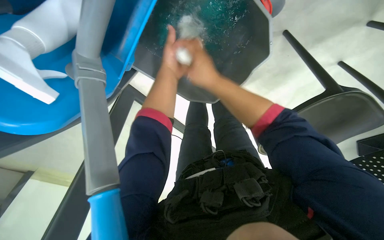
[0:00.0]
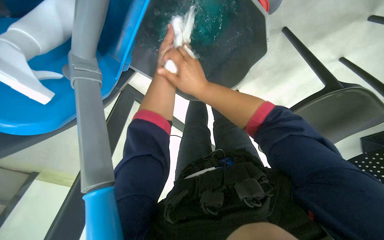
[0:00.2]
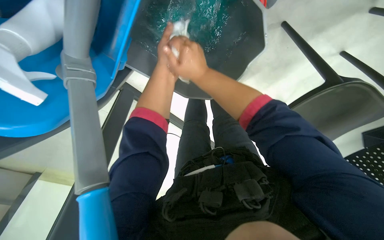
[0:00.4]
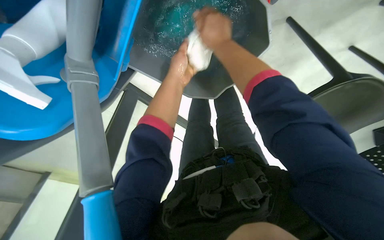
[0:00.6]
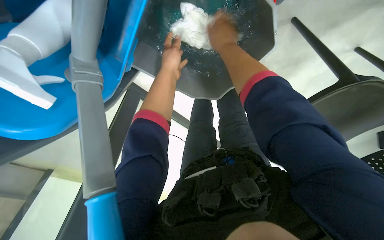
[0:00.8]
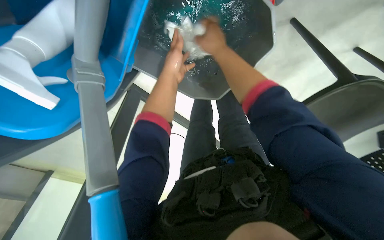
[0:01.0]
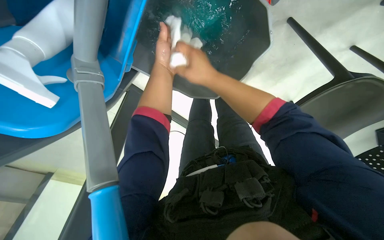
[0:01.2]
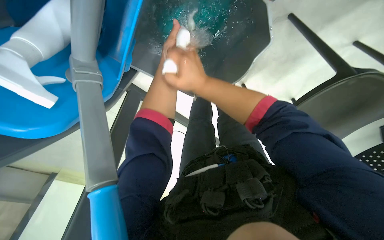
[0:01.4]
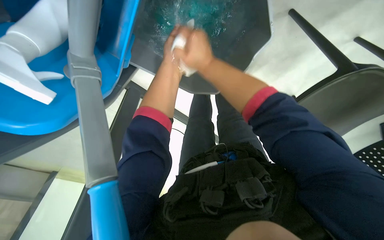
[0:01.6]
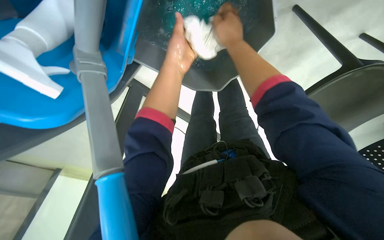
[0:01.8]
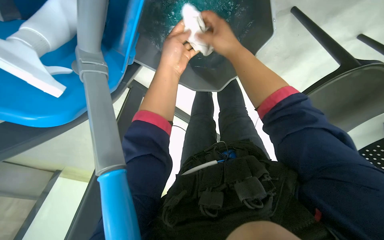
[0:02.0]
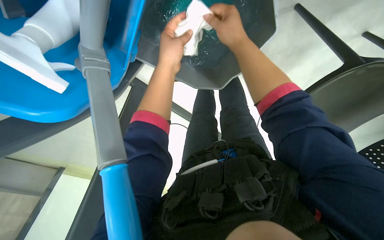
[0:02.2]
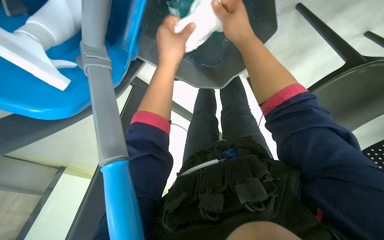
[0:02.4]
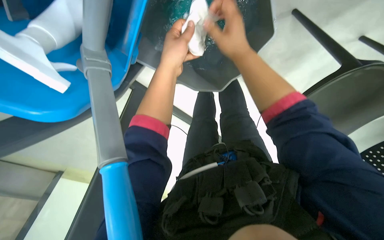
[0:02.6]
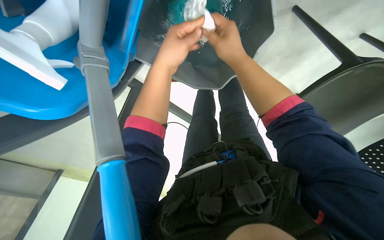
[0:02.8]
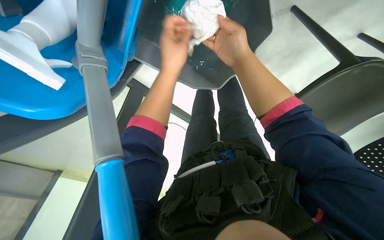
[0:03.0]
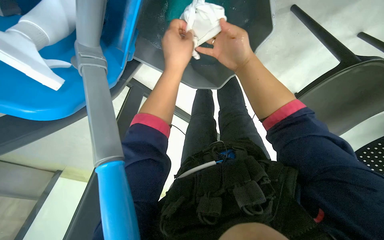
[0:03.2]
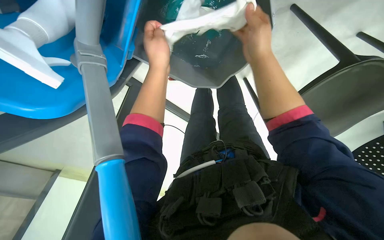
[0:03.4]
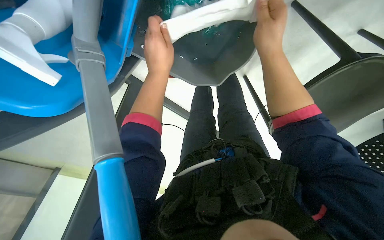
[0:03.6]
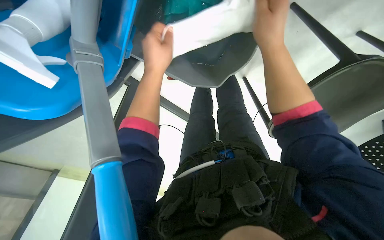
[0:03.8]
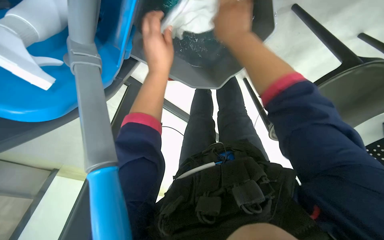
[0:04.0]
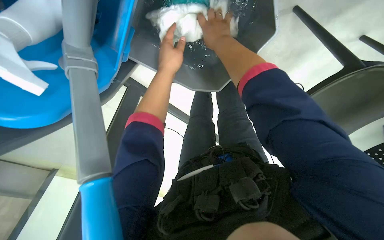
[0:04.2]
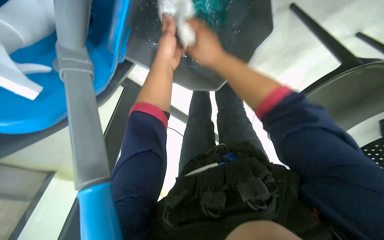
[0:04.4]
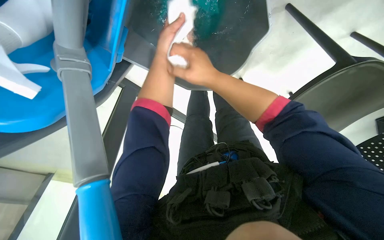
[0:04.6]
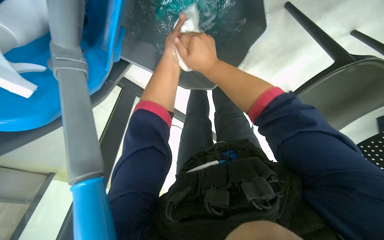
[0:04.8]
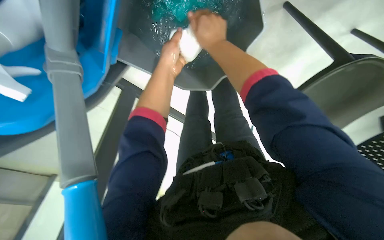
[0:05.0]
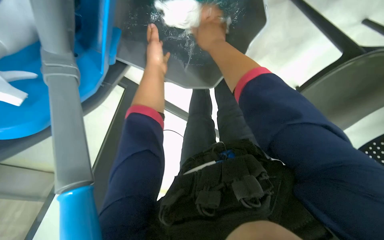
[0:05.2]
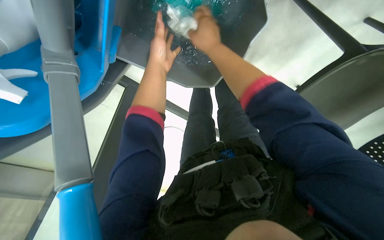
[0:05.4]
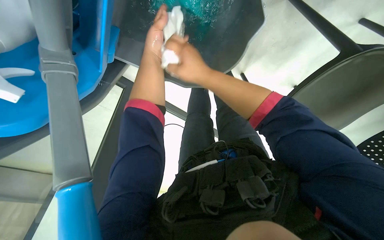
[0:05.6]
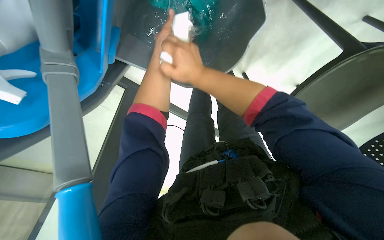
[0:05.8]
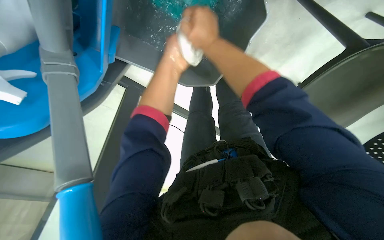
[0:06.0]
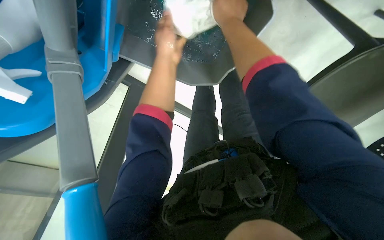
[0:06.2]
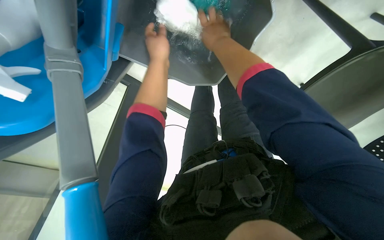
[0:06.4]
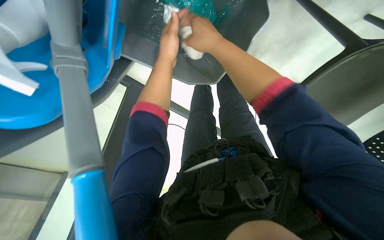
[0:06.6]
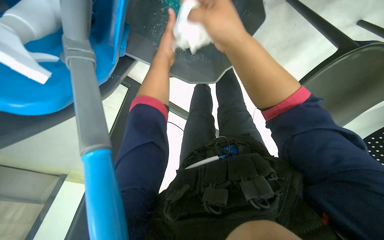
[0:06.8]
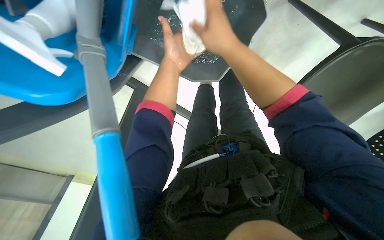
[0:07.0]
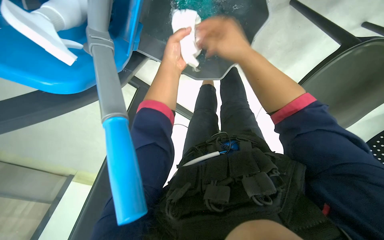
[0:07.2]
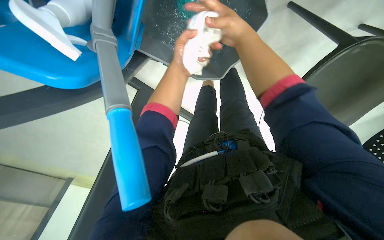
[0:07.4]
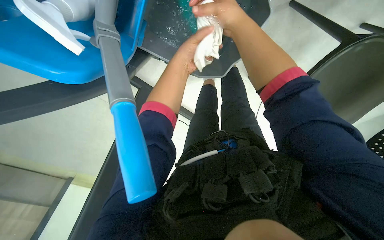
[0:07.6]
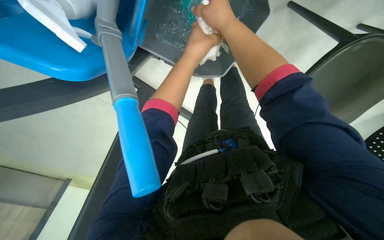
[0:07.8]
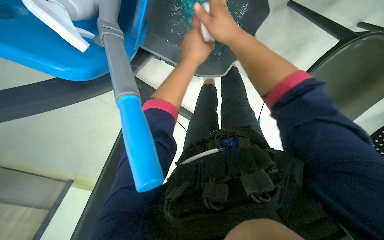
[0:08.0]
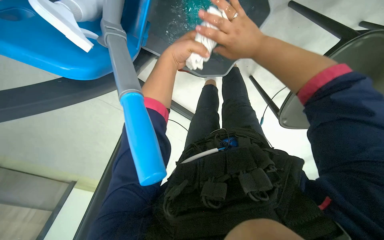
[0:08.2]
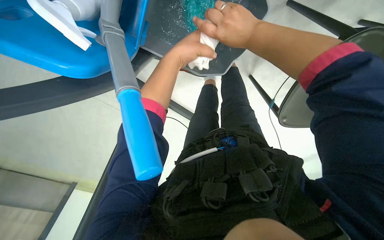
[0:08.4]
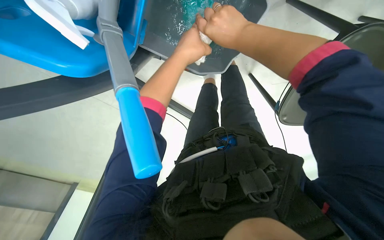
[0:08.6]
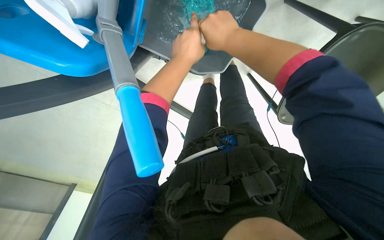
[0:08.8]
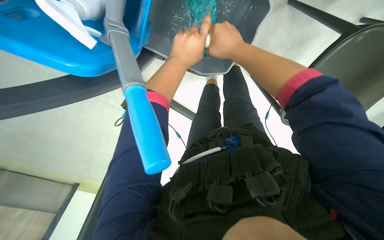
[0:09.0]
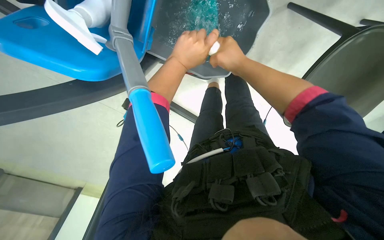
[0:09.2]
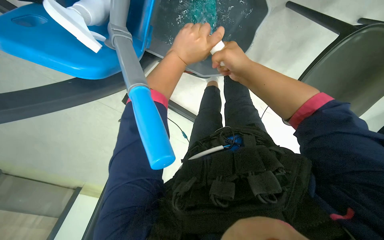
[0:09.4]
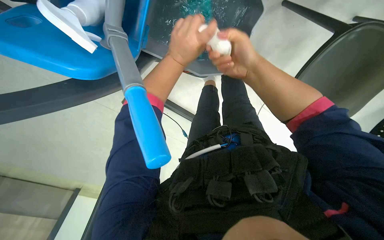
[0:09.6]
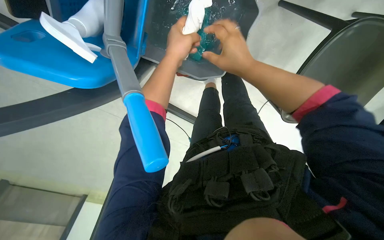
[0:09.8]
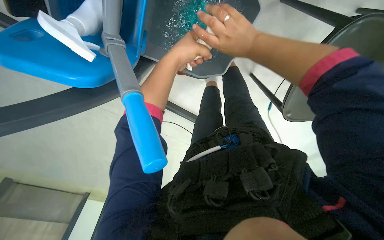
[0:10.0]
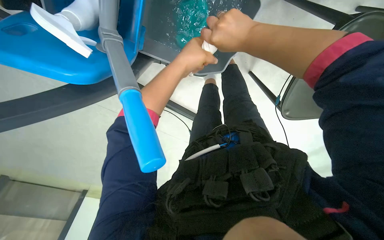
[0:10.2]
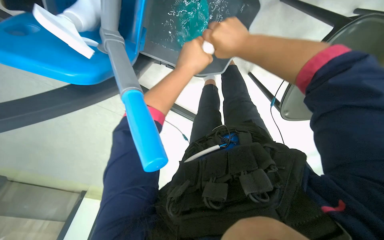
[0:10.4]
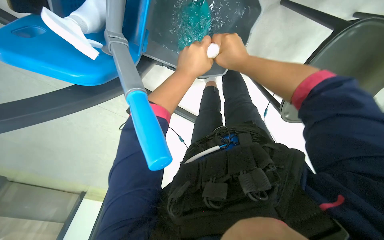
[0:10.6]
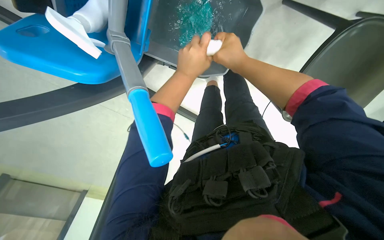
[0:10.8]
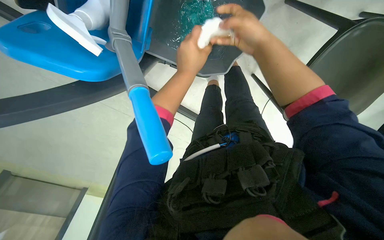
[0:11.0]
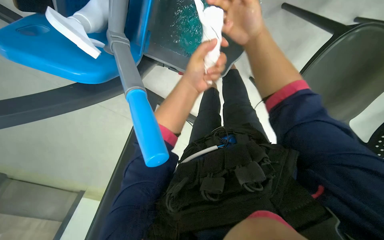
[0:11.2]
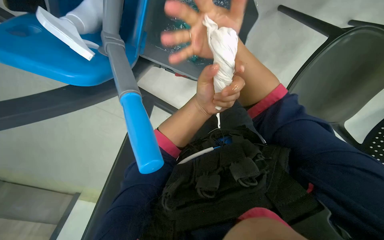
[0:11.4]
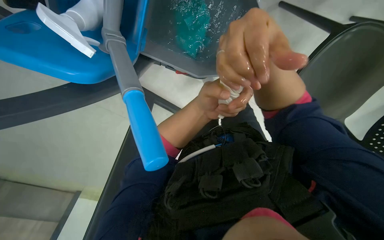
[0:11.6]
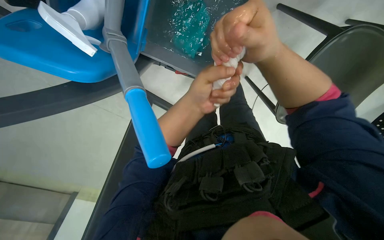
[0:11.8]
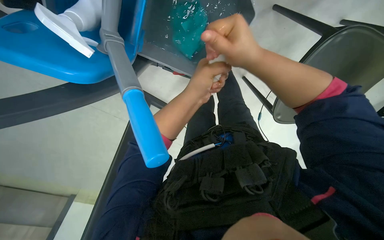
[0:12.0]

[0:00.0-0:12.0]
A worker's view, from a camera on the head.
Job: cleaning windows.
The whole recording: Cleaning glass partition. The worker wrings a cloth, then uses it and a spray bottle to clean the glass partition and nearby chairs.
0.0 to 1.6 s: The right hand travels up the picture and back again, about 10 cm each way.
3.0 to 4.4 s: The left hand heads farther from the camera, covering roughly 10 cm.
4.4 to 6.0 s: The right hand swings up and down the picture, roughly 10 cm each way, with 2 reversals.
7.6 to 9.0 s: The hands work in one place, with small movements.
9.0 to 10.4 s: The hands stay close to where they were, moving slightly.
10.4 to 12.0 s: The right hand goes approximately 10 cm nearer to the camera.

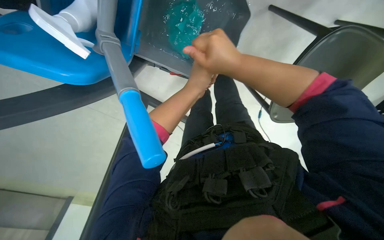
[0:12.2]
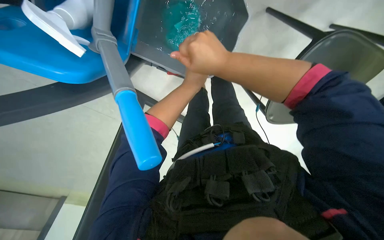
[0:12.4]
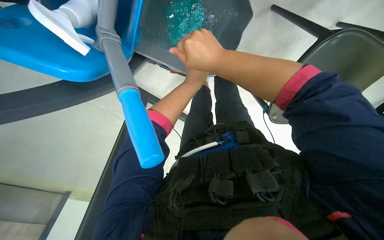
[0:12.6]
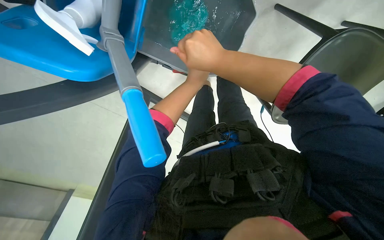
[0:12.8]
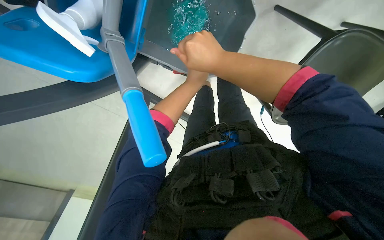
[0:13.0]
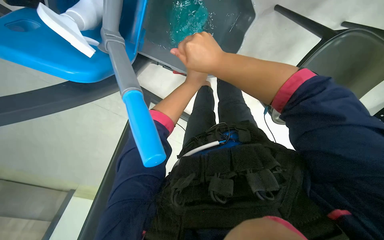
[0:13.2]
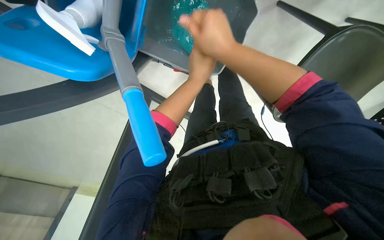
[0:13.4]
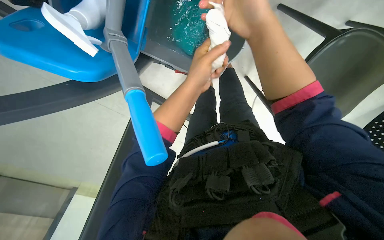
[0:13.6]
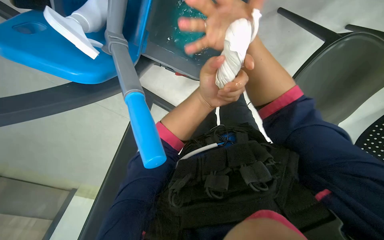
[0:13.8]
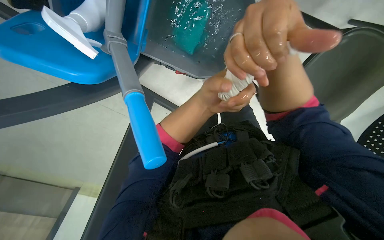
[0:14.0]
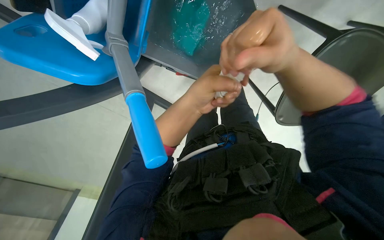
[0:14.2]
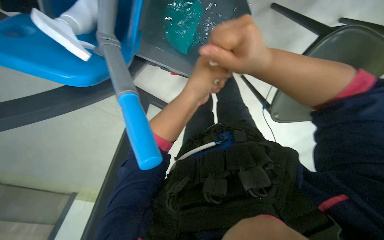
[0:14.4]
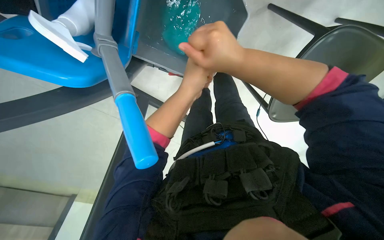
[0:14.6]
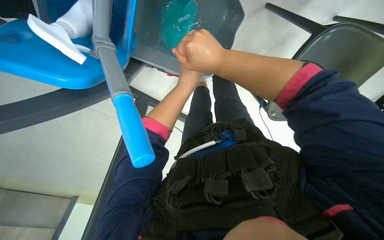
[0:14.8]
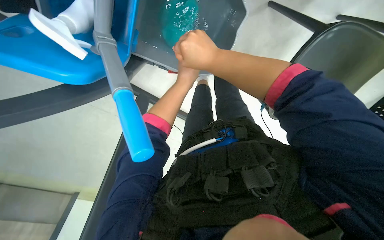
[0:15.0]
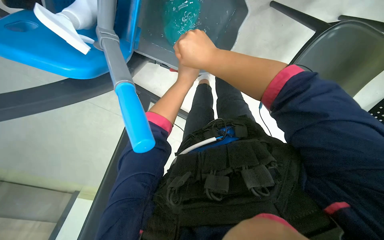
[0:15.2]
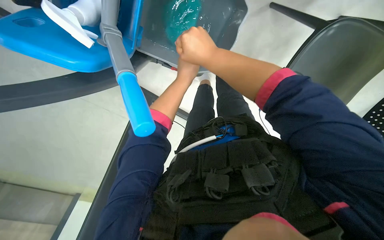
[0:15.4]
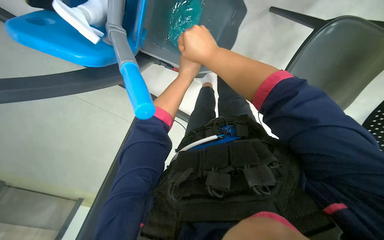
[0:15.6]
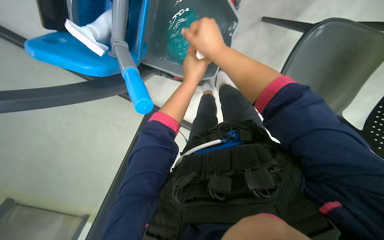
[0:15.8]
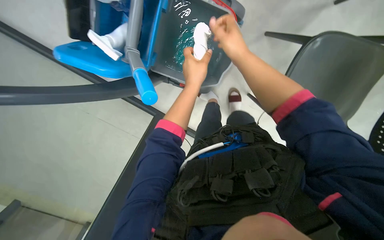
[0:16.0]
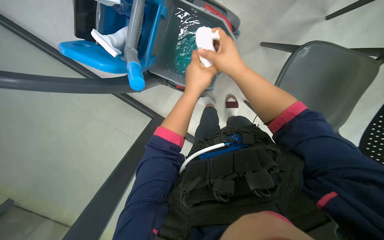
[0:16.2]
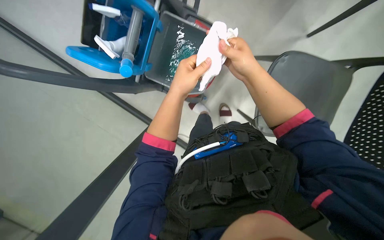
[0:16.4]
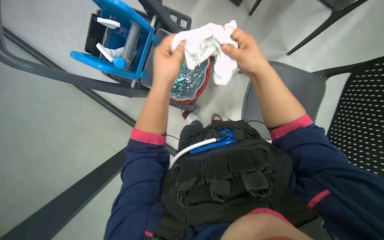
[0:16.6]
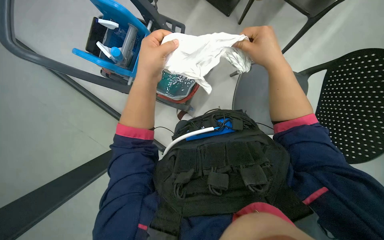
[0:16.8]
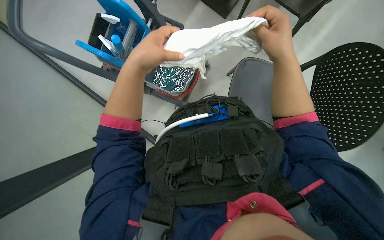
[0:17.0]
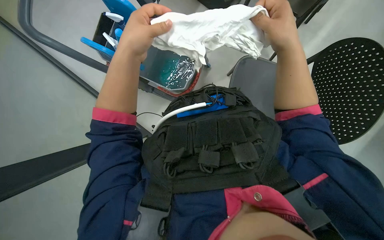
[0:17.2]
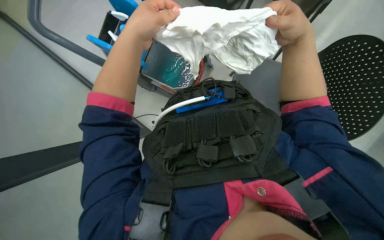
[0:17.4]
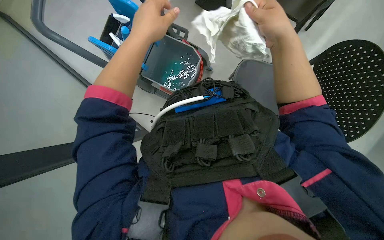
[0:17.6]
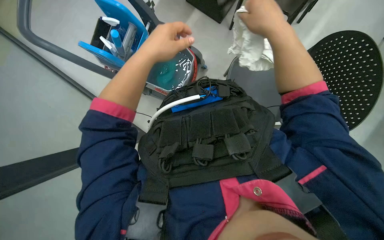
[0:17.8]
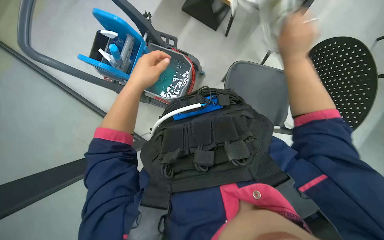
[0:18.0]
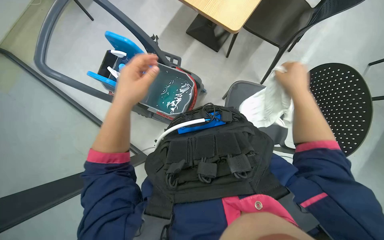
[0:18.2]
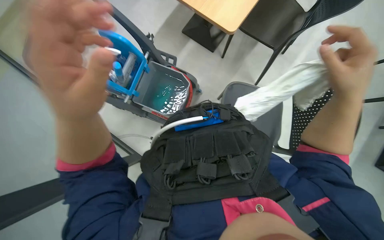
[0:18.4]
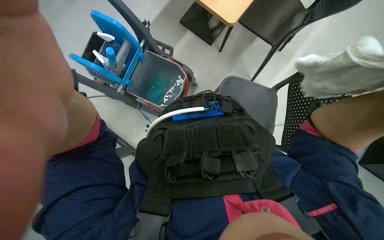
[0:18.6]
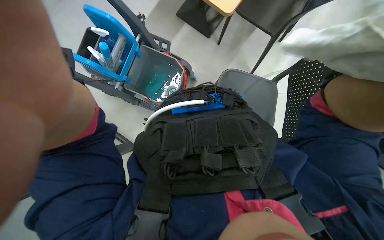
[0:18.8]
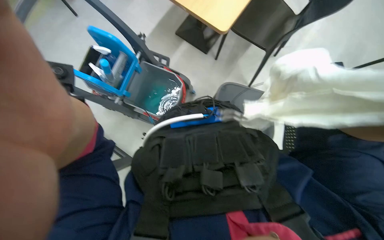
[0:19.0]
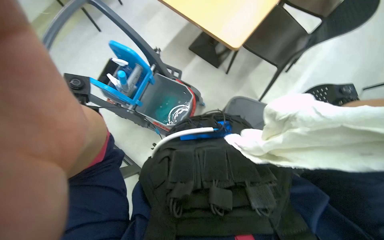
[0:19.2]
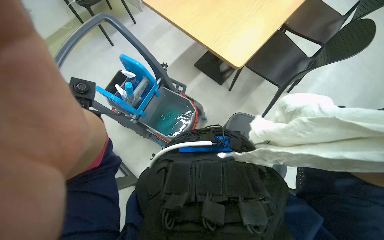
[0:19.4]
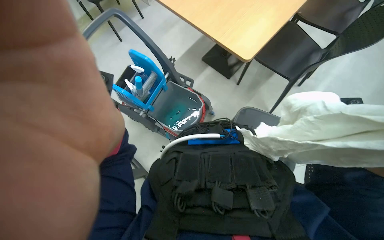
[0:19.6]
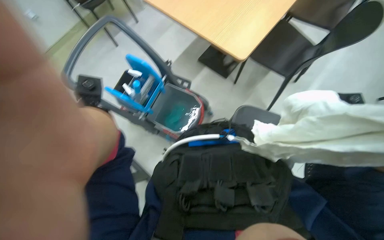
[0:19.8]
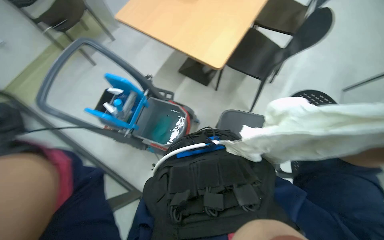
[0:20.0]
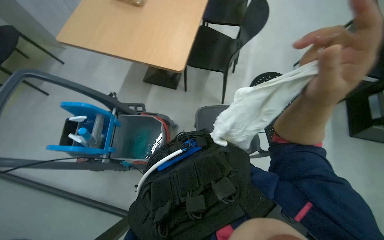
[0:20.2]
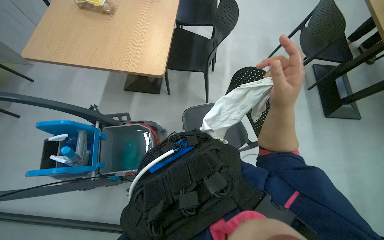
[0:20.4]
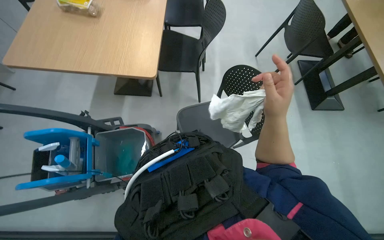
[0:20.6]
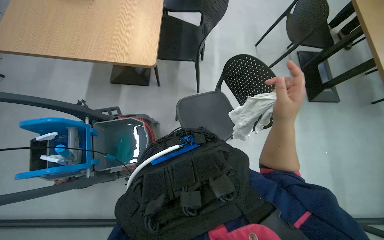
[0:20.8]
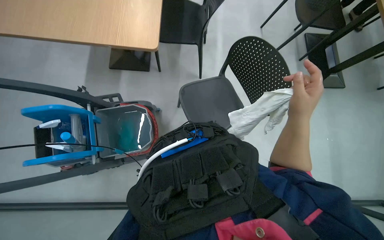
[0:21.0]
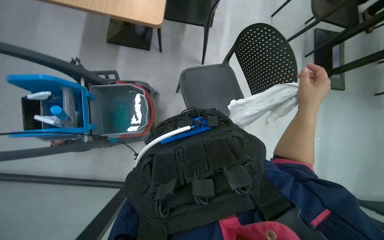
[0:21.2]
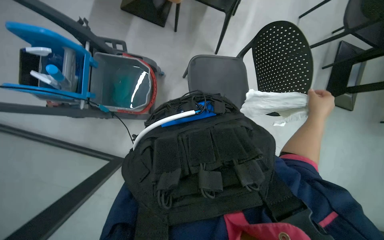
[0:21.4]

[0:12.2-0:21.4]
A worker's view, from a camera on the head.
Job: cleaning windows.
The whole recording: Cleaning glass partition. The worker wrings a cloth, then uses it and a spray bottle to clean the glass partition and nearby chairs.
15.2 to 16.8 s: The right hand heads to the right, covering about 10 cm.
16.8 to 18.4 s: The right hand heads to the right and down the picture, covering about 15 cm. The left hand heads nearer to the camera and down the picture, covering roughly 15 cm.
19.8 to 21.4 s: The head rotates some 30 degrees to the right. The wearer looks approximately 15 degrees further downward.
